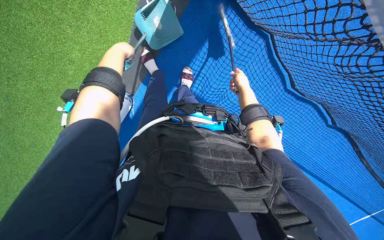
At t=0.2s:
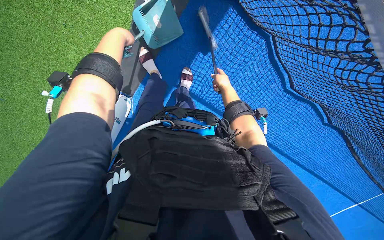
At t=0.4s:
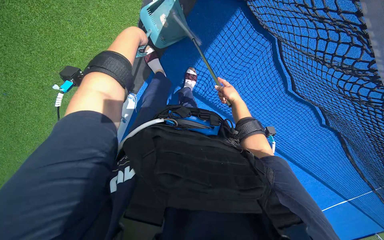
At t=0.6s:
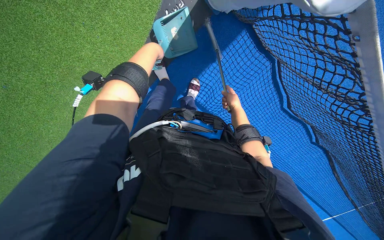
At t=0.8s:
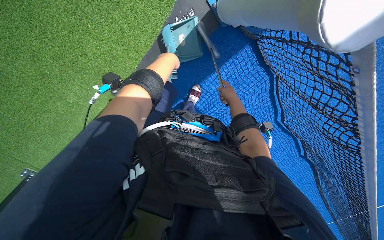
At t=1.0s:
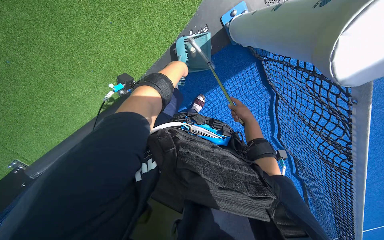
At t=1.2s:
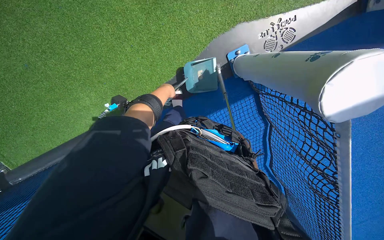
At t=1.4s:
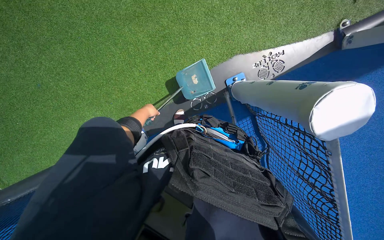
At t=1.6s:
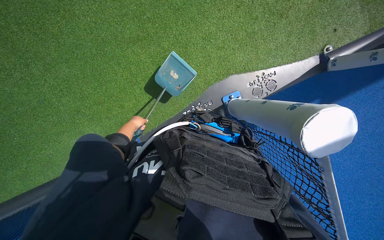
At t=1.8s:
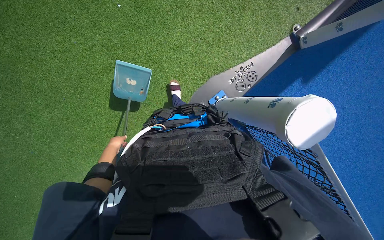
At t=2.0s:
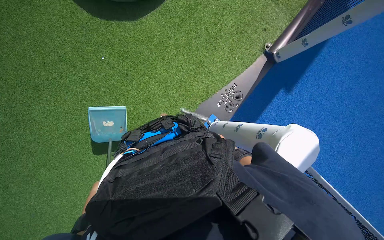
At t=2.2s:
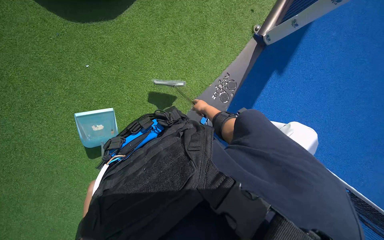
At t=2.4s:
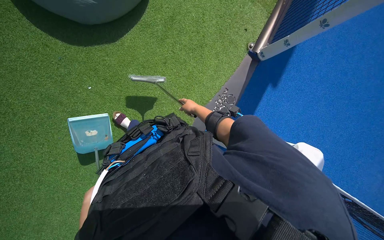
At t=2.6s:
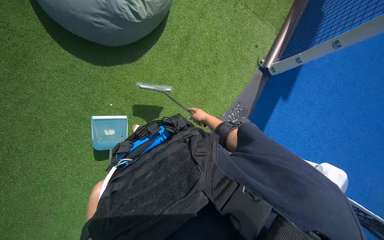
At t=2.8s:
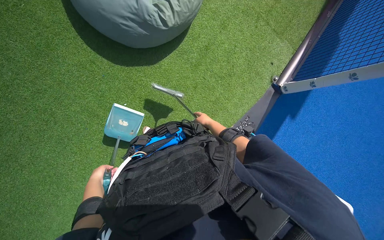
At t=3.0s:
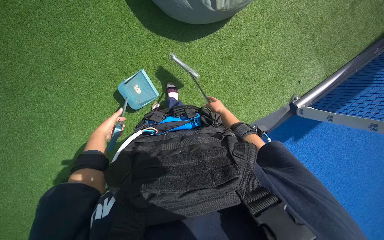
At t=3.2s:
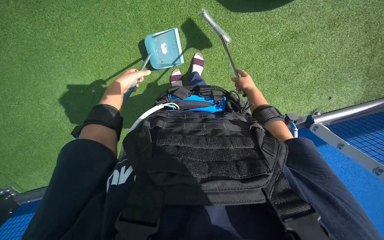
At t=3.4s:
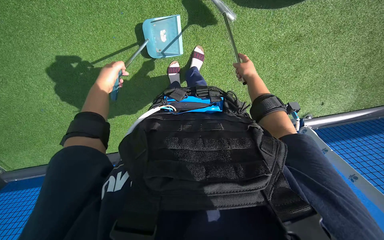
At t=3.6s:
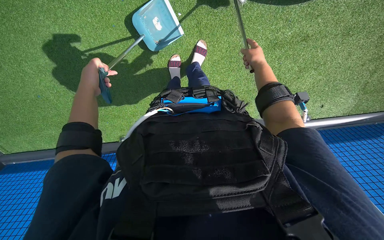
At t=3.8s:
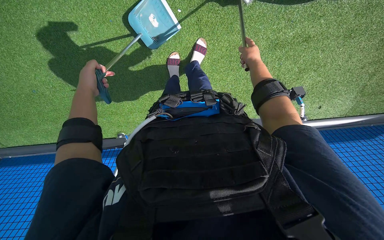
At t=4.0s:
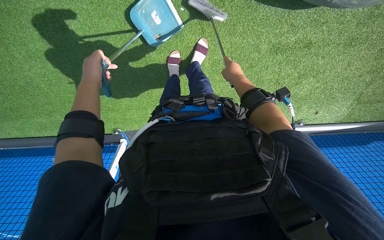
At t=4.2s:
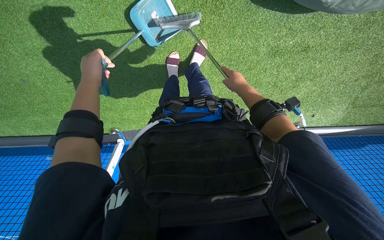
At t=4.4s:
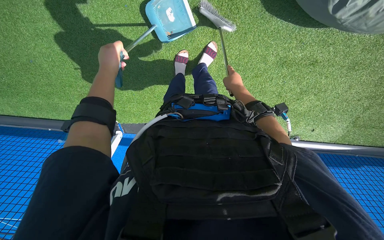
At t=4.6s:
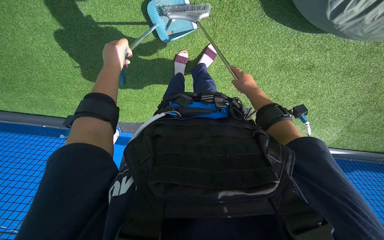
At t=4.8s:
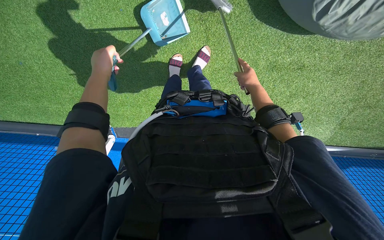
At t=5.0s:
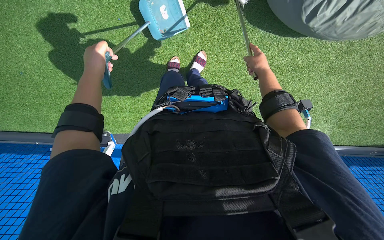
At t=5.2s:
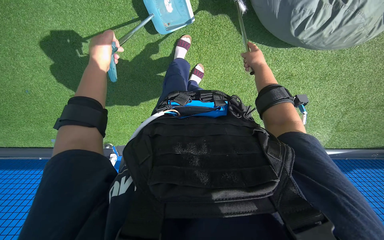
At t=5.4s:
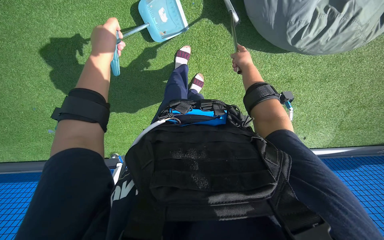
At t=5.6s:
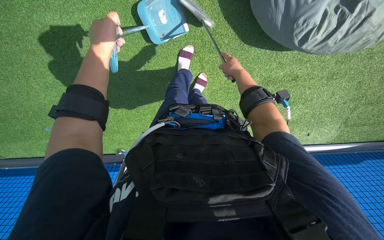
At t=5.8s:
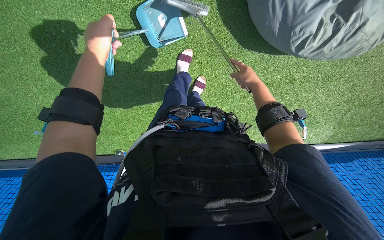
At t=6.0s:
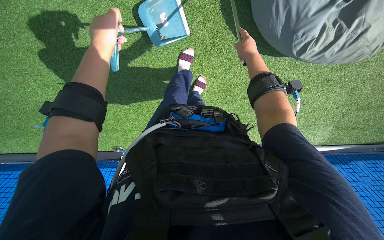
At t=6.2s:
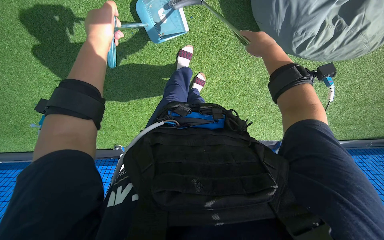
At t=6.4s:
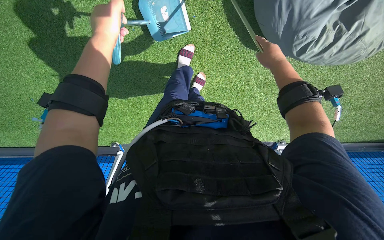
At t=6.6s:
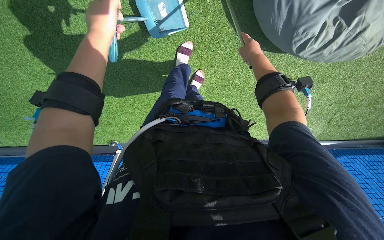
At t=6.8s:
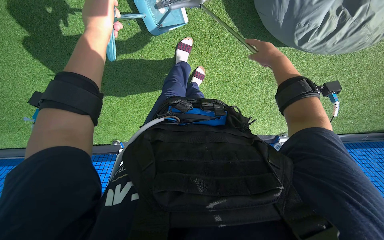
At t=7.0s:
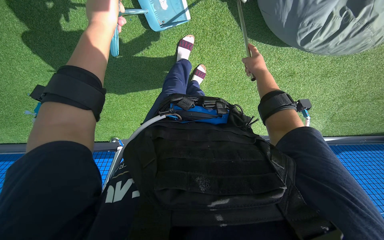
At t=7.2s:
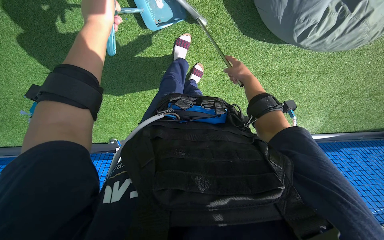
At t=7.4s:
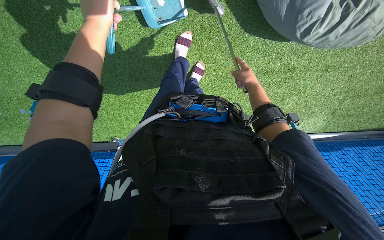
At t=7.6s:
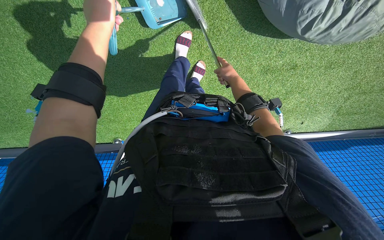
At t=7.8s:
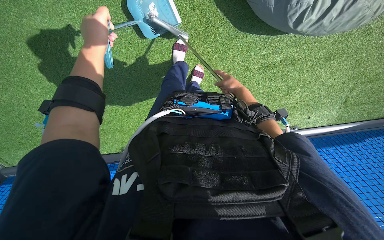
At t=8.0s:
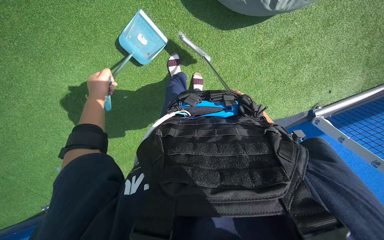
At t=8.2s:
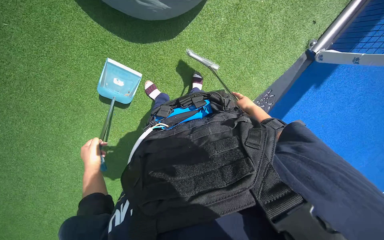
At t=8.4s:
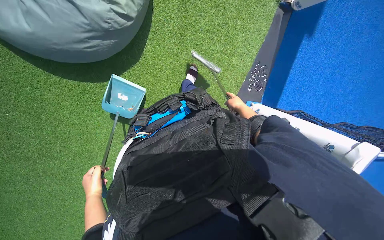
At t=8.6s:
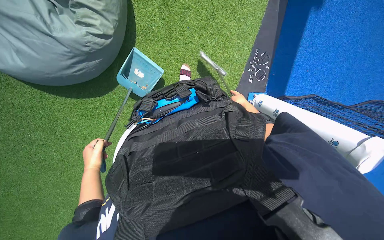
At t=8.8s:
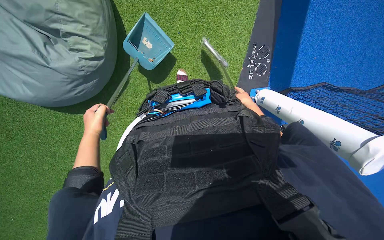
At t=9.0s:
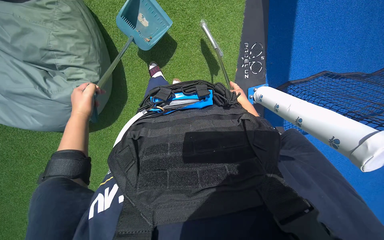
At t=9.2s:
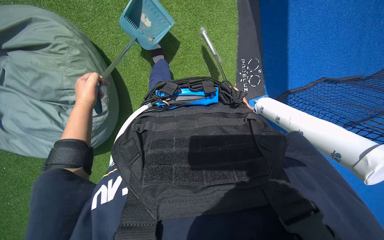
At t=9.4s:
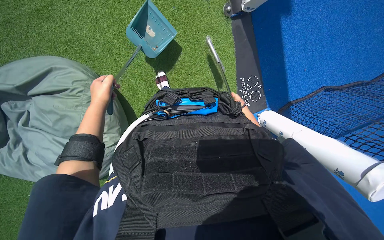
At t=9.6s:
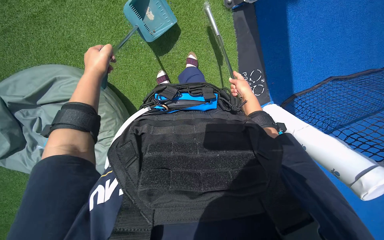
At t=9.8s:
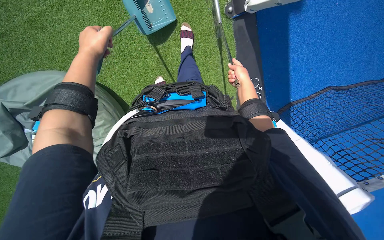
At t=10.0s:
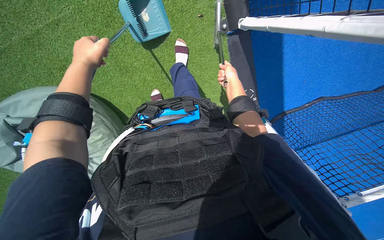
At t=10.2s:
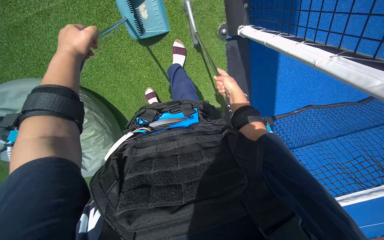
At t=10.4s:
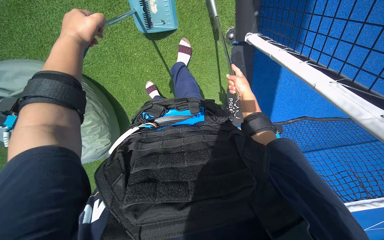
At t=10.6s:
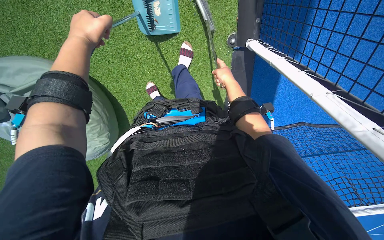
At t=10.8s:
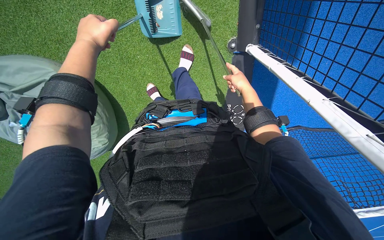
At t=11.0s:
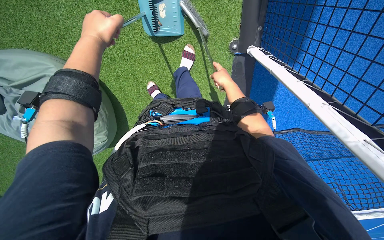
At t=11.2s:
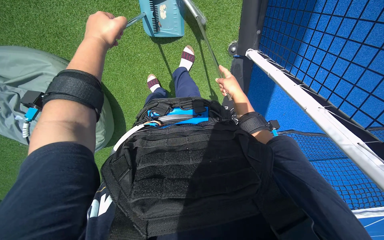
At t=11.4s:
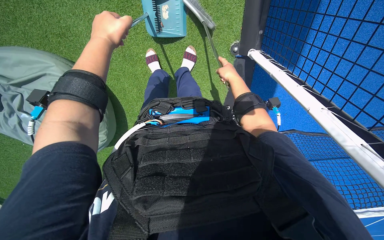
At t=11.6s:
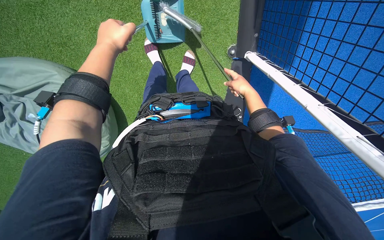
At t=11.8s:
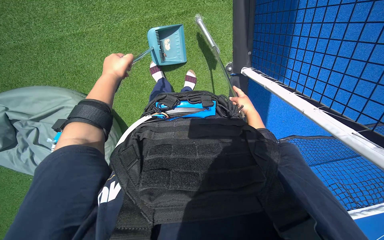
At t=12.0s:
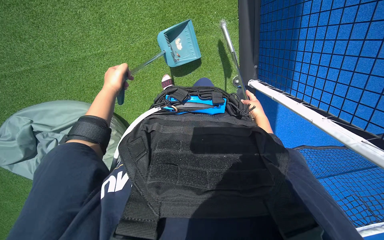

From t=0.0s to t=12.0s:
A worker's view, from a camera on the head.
Job: sweeping floor.
The whole recording: Sweeping and collecting debris from court. The worker sweeps and collects debris from the court using a broom and dustpan.
From t=0.0s to t=1.6s: The camera travels roughly 50 cm. The wearer looks some 30 degrees further upward.
From t=1.6s to t=3.0s: The camera travels some 70 cm.
From t=3.0s to t=4.4s: The camera pitches downward, by some 10 degrees. The right hand goes about 25 cm up the picture. Meanwhile the left hand goes some 25 cm to the right, up the picture and nearer to the camera.
From t=4.4s to t=6.0s: The left hand is displaced nearer to the camera by roughly 20 cm; the right hand is displaced up the picture and nearer to the camera by roughly 35 cm.
From t=6.0s to t=7.6s: The right hand goes some 15 cm farther from the camera.
From t=7.6s to t=9.0s: The wearer moves some 1 m. The view swings roughly 45 degrees to the left. The scene turns roughly 90 degrees counterclockwise in the picture.
From t=10.4s to t=12.0s: The camera pitches upward, by roughly 15 degrees.

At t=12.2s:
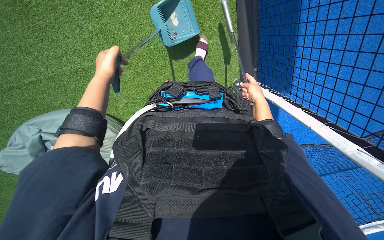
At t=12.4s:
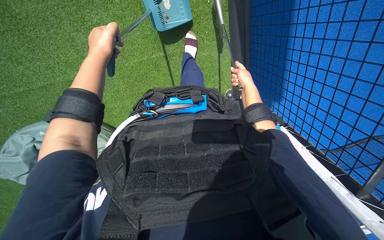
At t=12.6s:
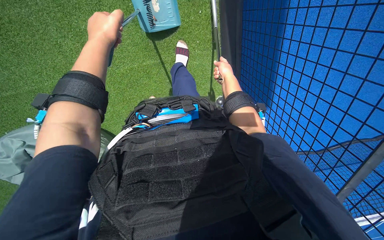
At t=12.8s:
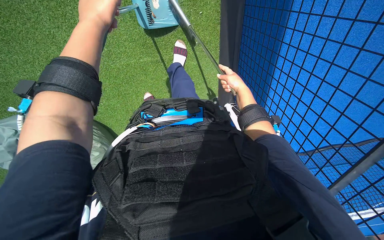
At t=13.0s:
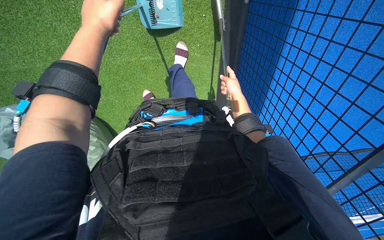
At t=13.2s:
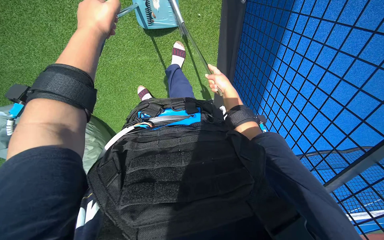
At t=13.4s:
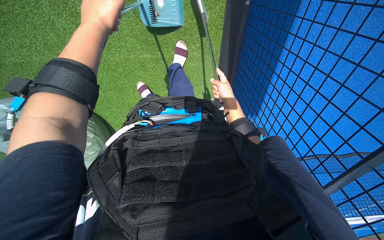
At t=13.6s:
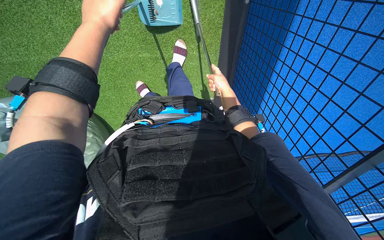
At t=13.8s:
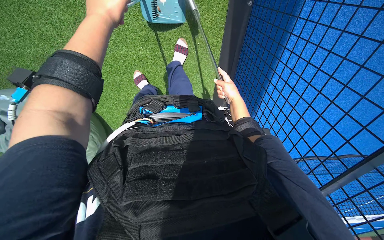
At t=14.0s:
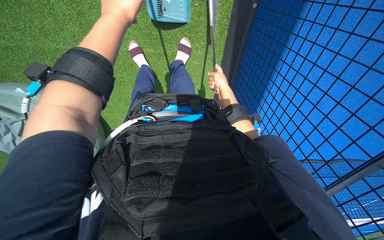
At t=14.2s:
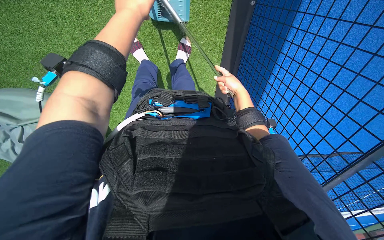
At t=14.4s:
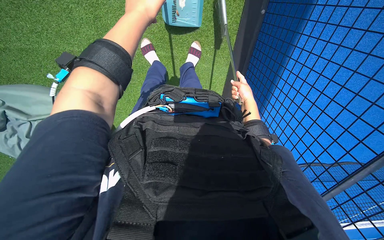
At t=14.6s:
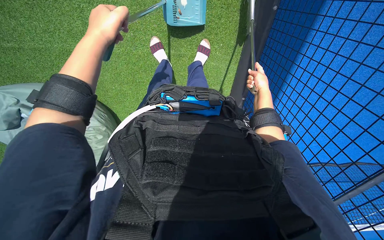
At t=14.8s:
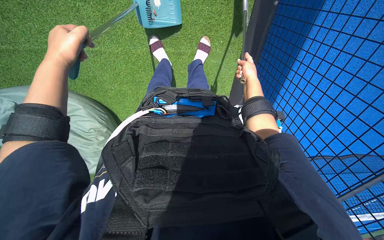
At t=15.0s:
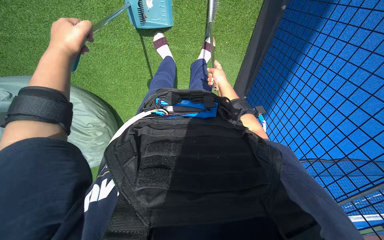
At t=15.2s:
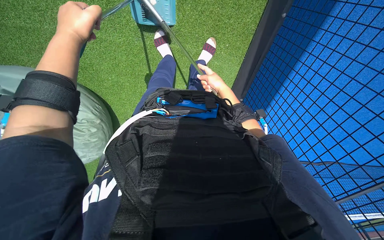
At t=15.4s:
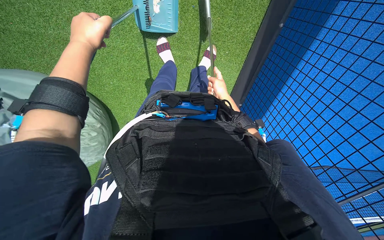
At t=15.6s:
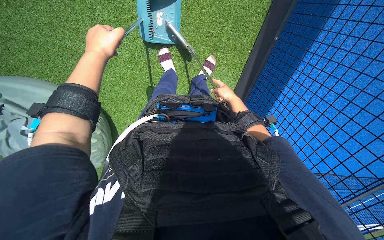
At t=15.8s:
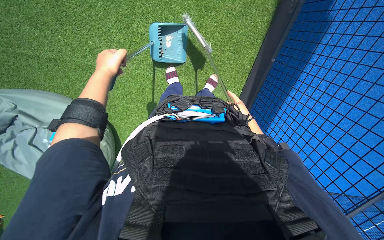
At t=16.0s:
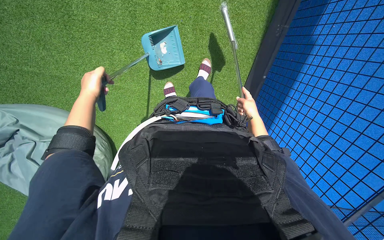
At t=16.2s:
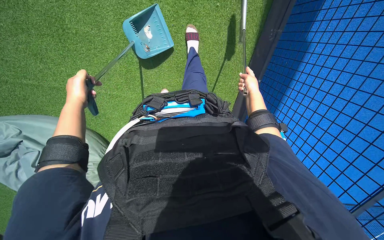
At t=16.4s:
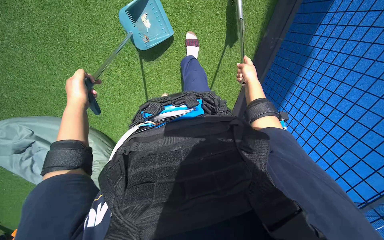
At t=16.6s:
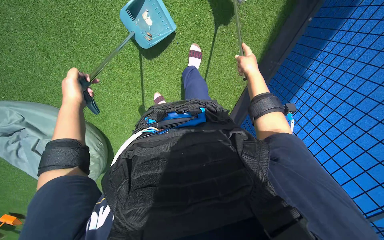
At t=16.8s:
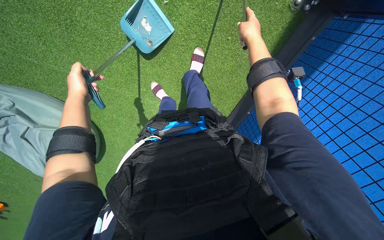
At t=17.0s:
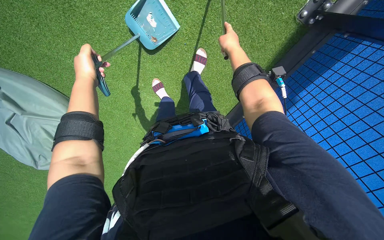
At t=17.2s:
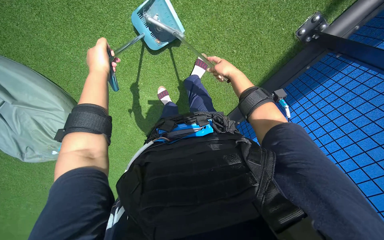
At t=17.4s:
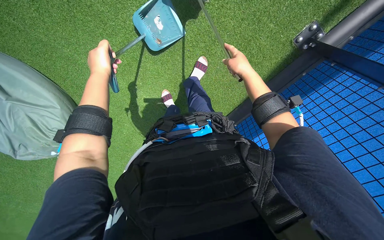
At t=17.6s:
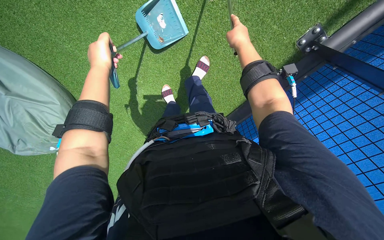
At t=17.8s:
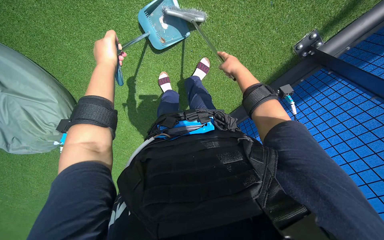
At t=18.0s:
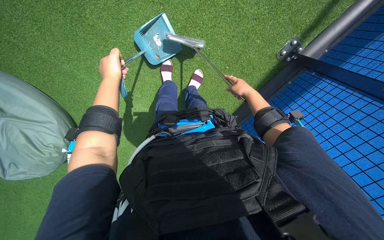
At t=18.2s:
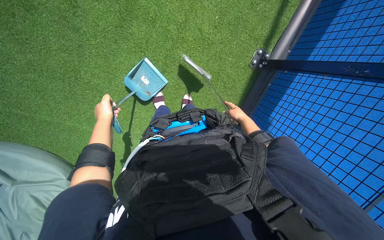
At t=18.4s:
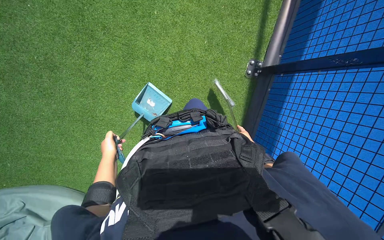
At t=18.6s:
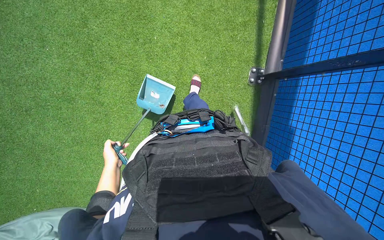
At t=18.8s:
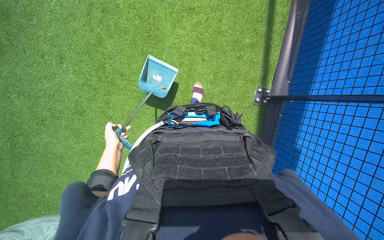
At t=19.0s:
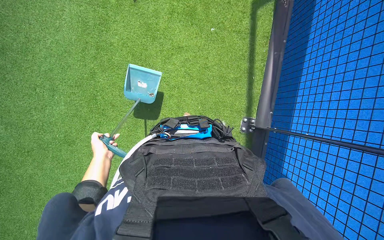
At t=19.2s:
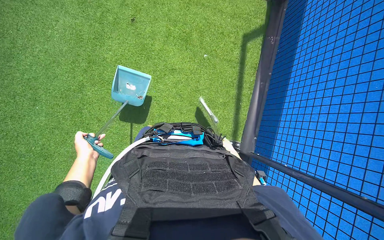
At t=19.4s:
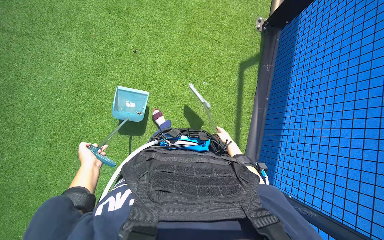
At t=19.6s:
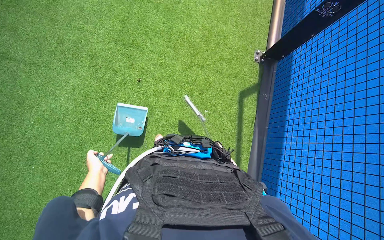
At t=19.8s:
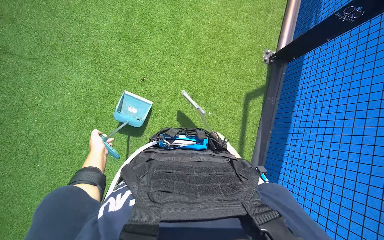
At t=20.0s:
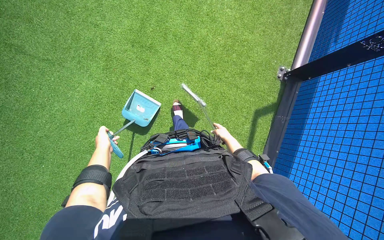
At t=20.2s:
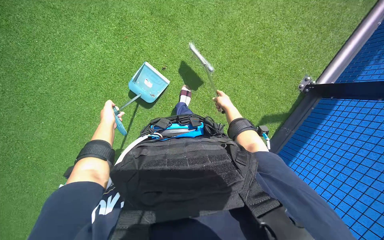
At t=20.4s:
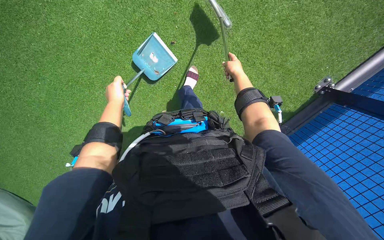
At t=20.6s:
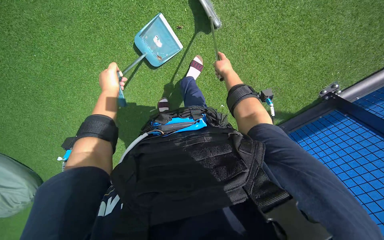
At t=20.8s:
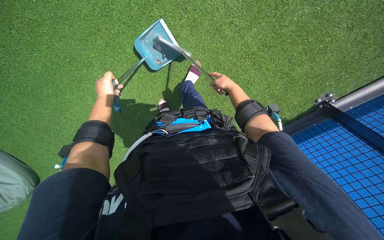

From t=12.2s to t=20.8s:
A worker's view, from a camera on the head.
Job: sweeping floor.
The whole recording: Sweeping and collecting debris from court. The worker sweeps and collects debris from the court using a broom and dustpan.
From t=12.2s to t=13.6s: The left hand goes roughly 25 cm up the picture and to the right.
From t=13.6s to t=15.0s: The right hand reaches about 10 cm to the right, then returns. Meanwhile the left hand goes approximately 25 cm to the left.
From t=15.0s to t=16.6s: The camera pitches upward, by roughly 15 degrees. The right hand travels nearer to the camera and to the right by some 20 cm.
From t=16.6s to t=18.0s: The left hand heads up the picture, covering approximately 10 cm.
From t=18.0s to t=19.4s: The camera is carried approximately 60 cm. The view tips upward by some 35 degrees. The scene rotates counterclockwise by about 25 degrees.
From t=19.4s to t=20.8s: The head travels about 40 cm. The wearer looks about 15 degrees further downward.
